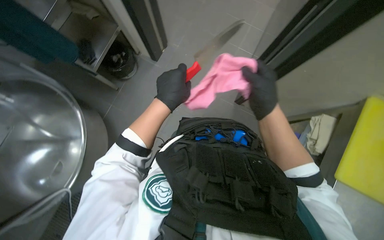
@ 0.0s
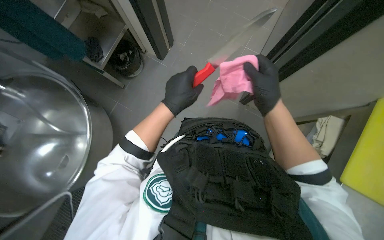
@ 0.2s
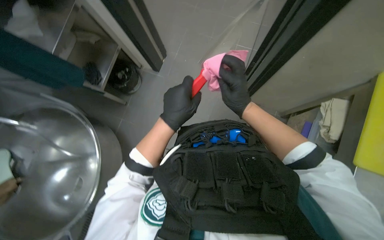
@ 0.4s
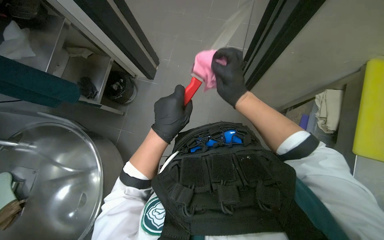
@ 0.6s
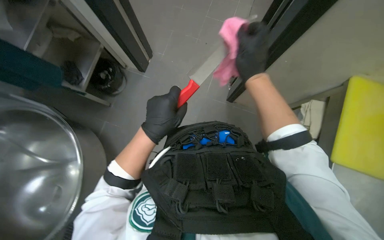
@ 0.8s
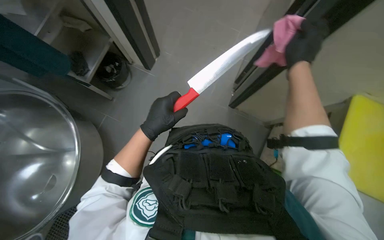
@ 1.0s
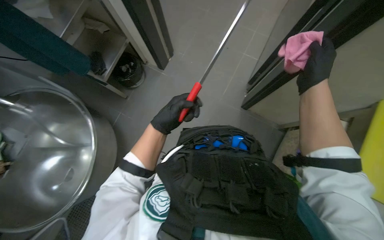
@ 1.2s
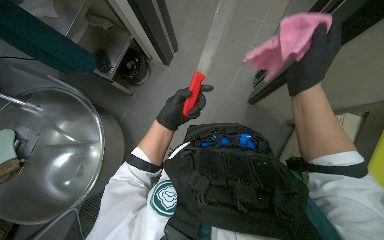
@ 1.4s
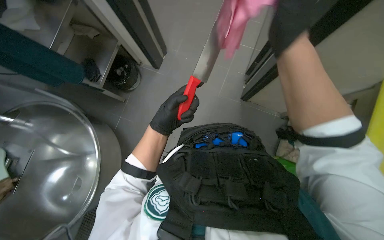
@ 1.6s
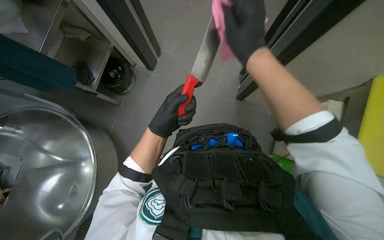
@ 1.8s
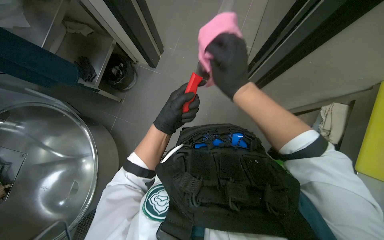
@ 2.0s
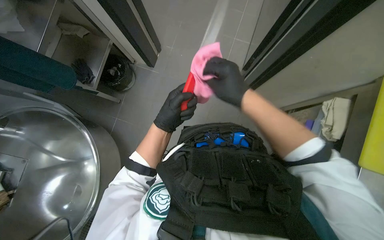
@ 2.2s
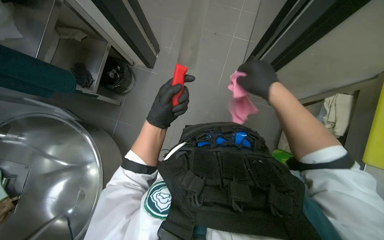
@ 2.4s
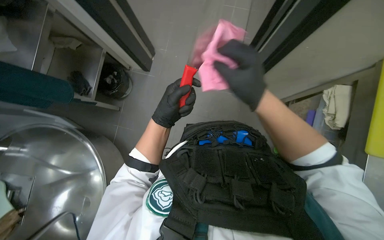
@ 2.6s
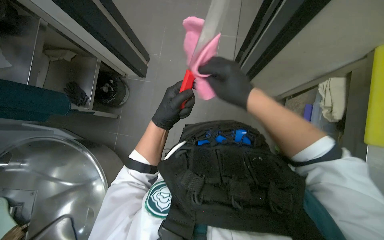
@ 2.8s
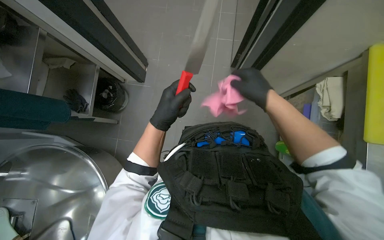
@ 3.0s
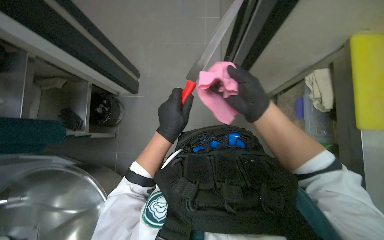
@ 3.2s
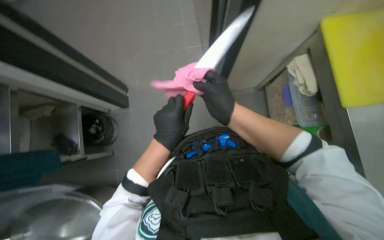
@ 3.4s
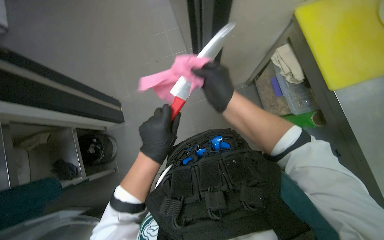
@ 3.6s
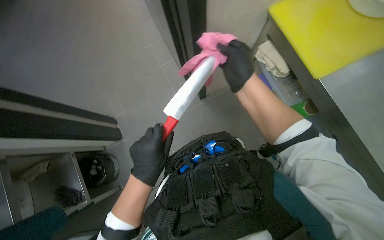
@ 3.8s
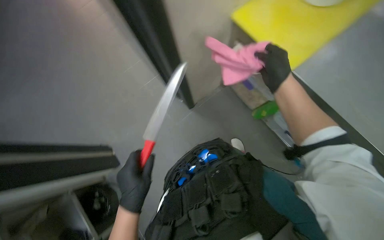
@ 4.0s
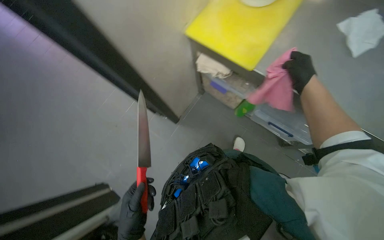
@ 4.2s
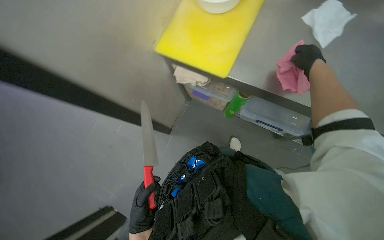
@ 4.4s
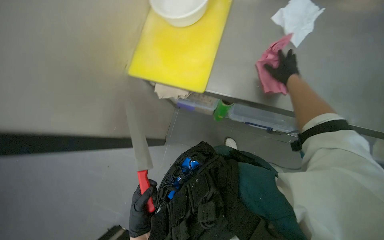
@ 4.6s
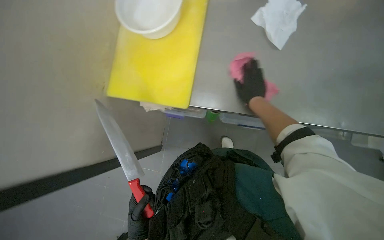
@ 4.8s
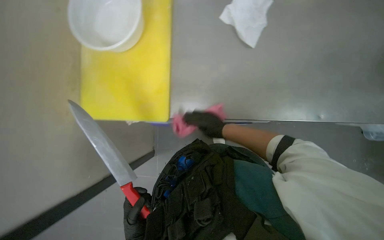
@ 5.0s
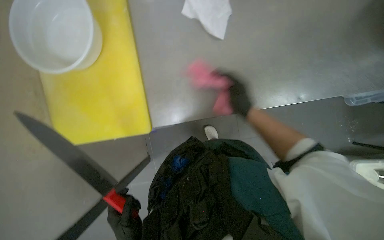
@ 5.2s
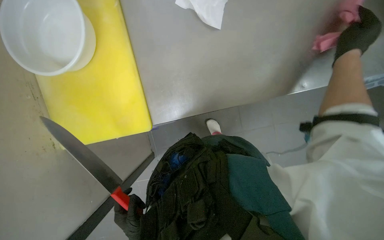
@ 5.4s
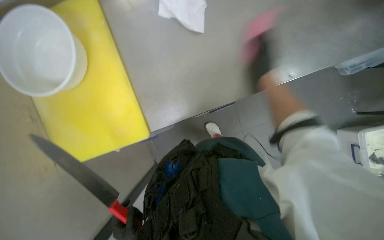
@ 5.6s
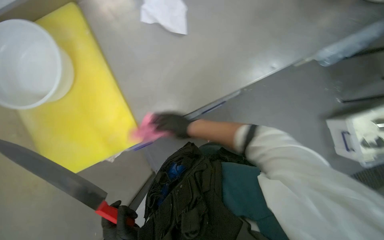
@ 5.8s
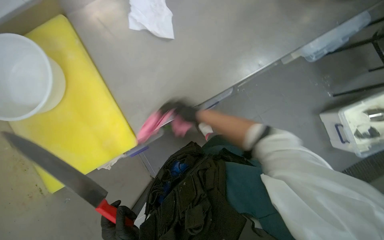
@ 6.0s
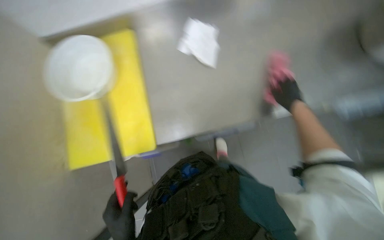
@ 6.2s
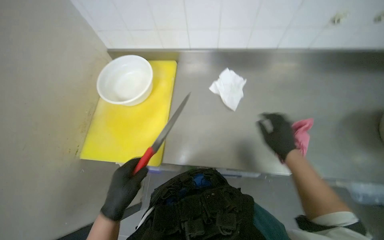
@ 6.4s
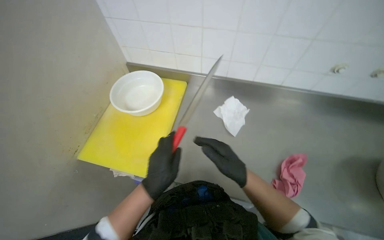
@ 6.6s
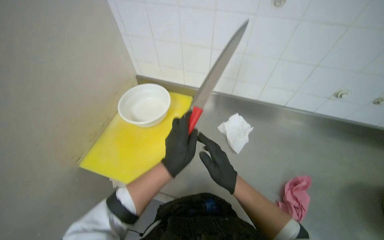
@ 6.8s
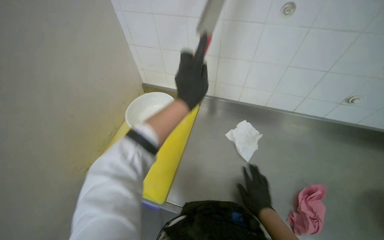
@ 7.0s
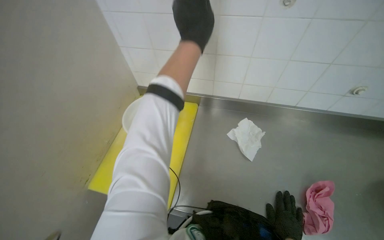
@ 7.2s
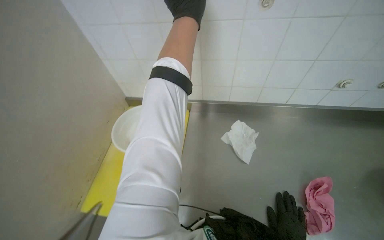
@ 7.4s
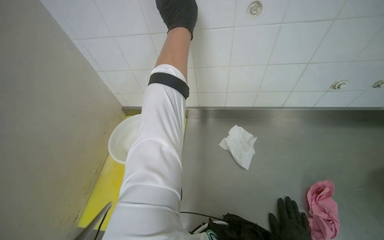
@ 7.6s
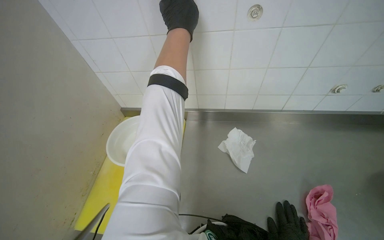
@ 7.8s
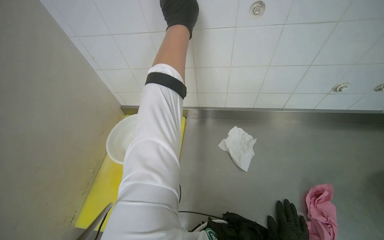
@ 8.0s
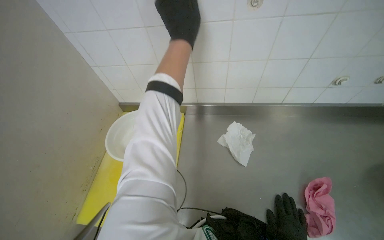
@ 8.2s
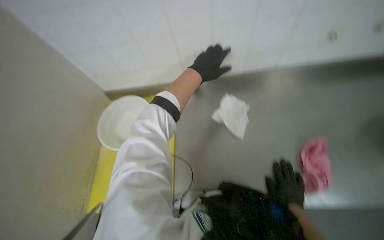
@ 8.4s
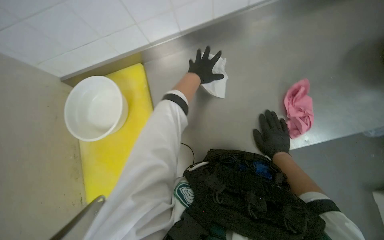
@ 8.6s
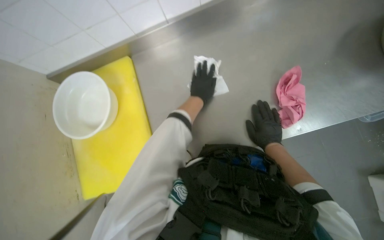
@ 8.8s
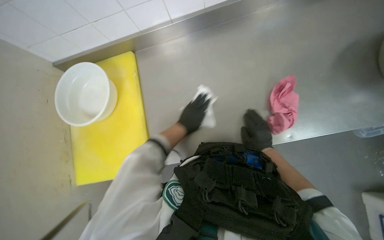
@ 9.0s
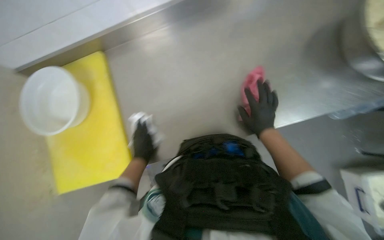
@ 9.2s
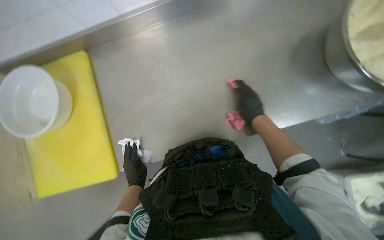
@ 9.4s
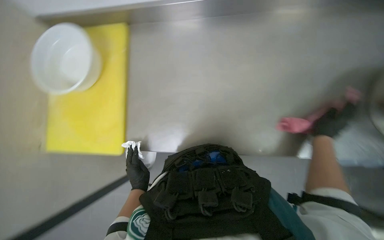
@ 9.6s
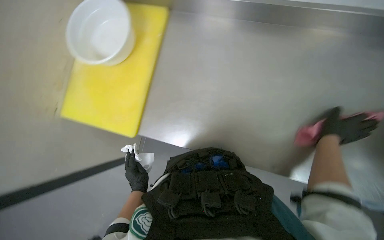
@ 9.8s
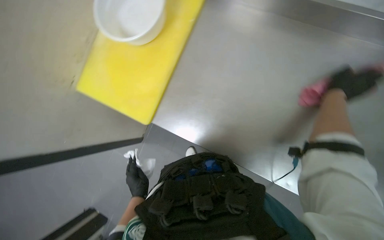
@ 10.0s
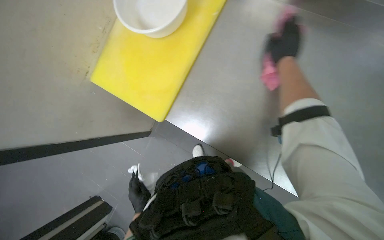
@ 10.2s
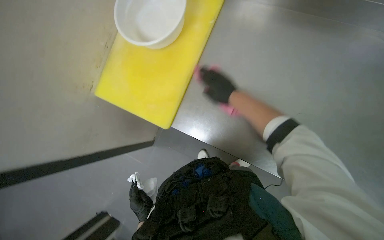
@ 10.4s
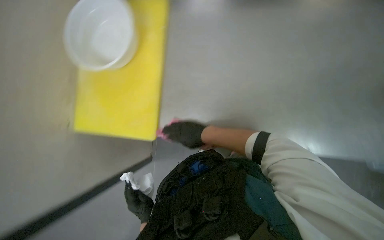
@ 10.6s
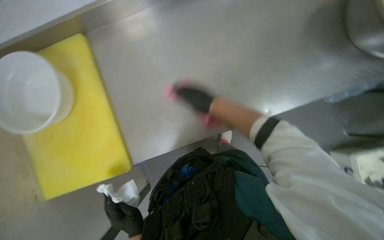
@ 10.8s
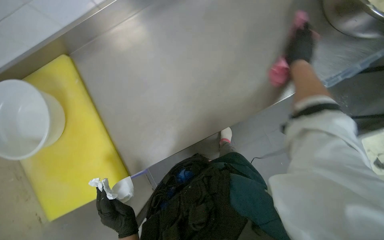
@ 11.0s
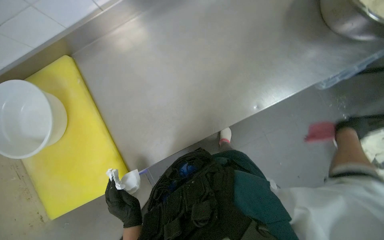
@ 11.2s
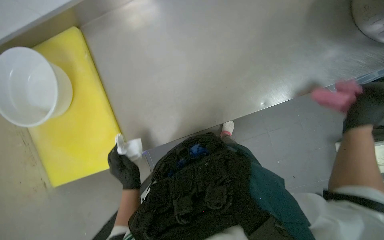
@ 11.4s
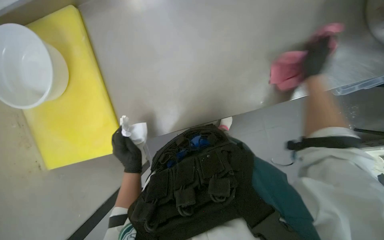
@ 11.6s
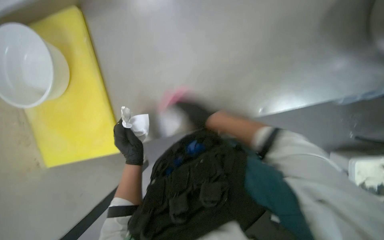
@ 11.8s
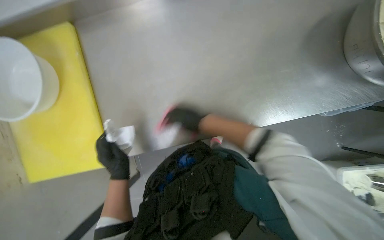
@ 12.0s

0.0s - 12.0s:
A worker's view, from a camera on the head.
Job: cleaning kitchen.
The whole recording: Wiping knife with cloth. The worker wipes a knife with a pink cloth.
0.0s - 1.6s: The right hand shifts roughly 15 cm up the picture, and goes to the right and returns, approximately 10 cm each way.
1.6s - 3.0s: The right hand swings left and right, some 15 cm each way, with 3 reversals.
3.0s - 4.4s: The wearer looks approximately 20 degrees further upward. The scene turns roughly 70 degrees counterclockwise in the picture.
4.4s - 6.0s: The scene rotates counterclockwise by about 35 degrees.
6.0s - 7.6s: The view tips upward by roughly 25 degrees.
7.6s - 9.0s: The wearer looks roughly 25 degrees further downward.
9.0s - 10.4s: The right hand goes some 20 cm up the picture and nearer to the camera. The left hand travels down the picture by some 25 cm.
10.4s - 12.0s: The left hand heads up the picture and nearer to the camera, covering roughly 25 cm.

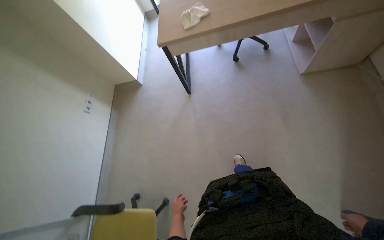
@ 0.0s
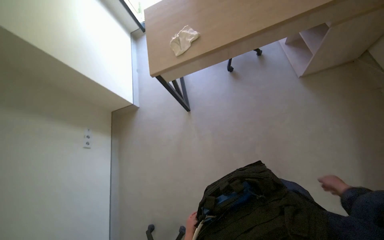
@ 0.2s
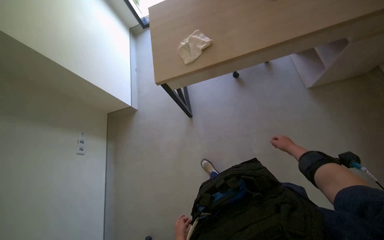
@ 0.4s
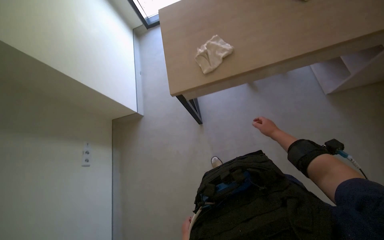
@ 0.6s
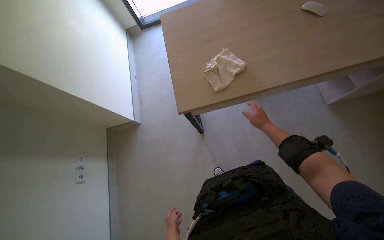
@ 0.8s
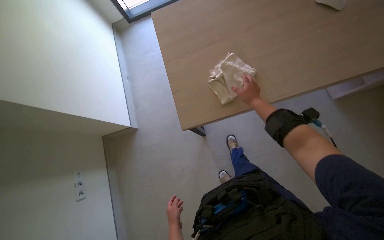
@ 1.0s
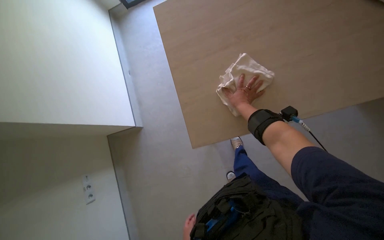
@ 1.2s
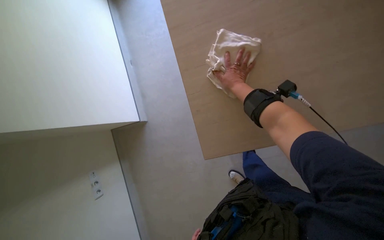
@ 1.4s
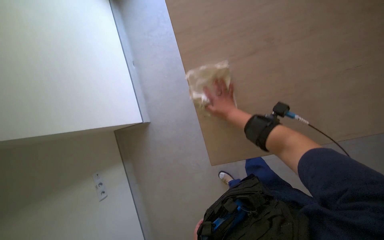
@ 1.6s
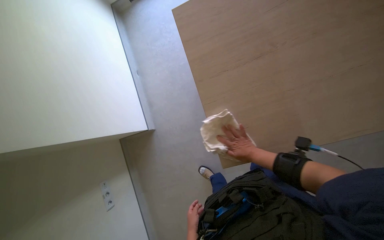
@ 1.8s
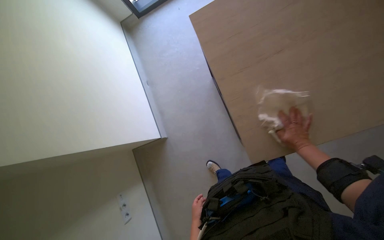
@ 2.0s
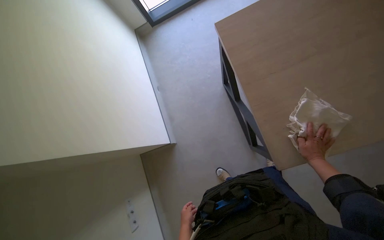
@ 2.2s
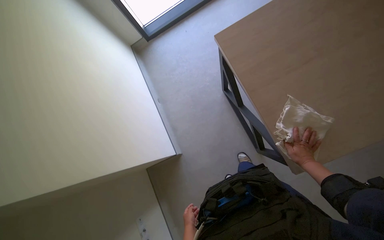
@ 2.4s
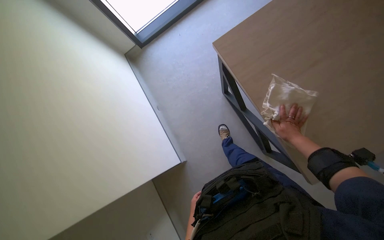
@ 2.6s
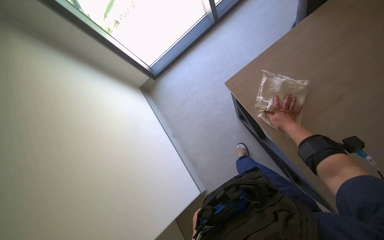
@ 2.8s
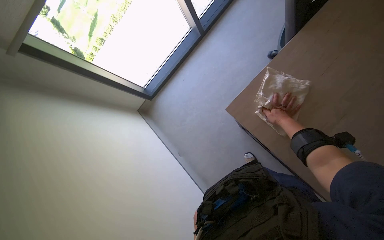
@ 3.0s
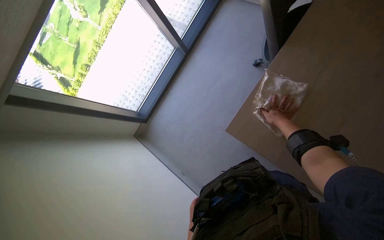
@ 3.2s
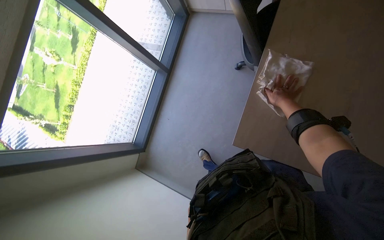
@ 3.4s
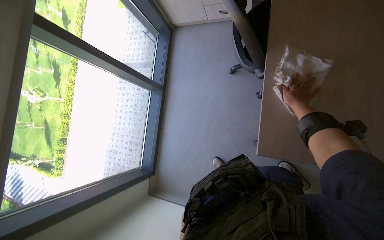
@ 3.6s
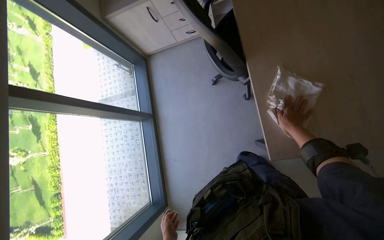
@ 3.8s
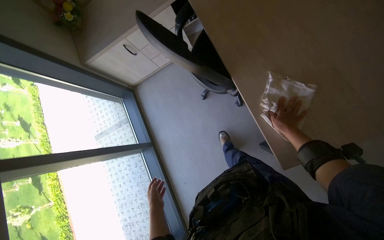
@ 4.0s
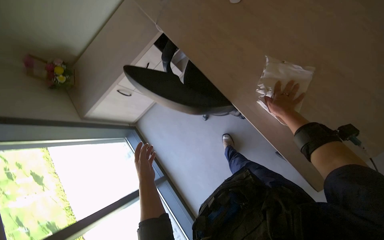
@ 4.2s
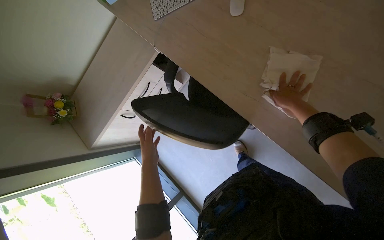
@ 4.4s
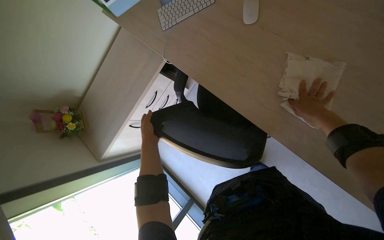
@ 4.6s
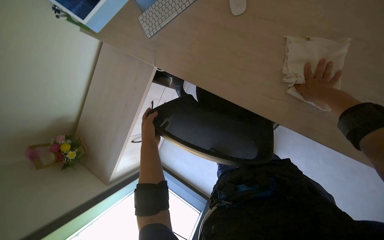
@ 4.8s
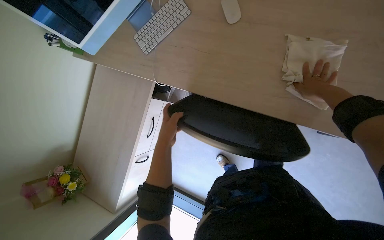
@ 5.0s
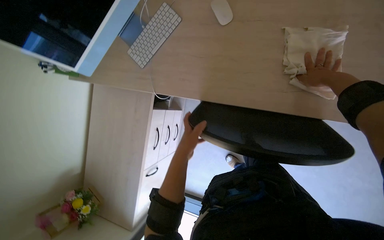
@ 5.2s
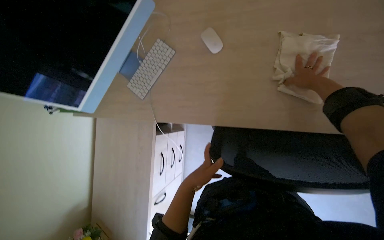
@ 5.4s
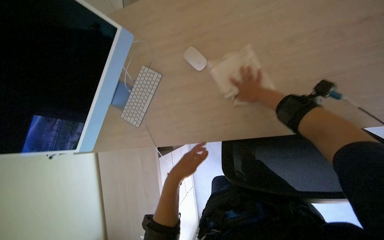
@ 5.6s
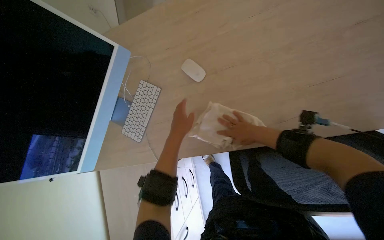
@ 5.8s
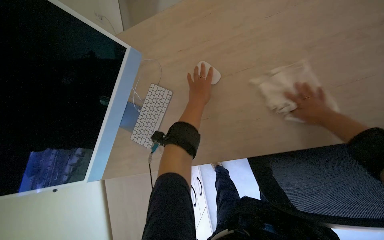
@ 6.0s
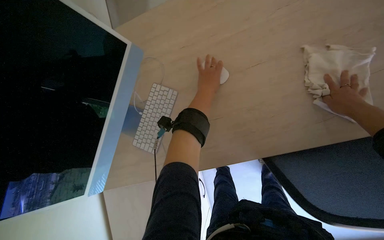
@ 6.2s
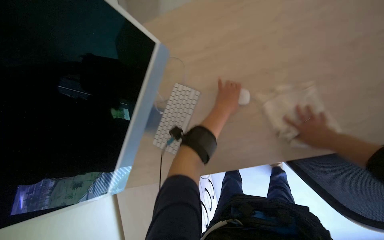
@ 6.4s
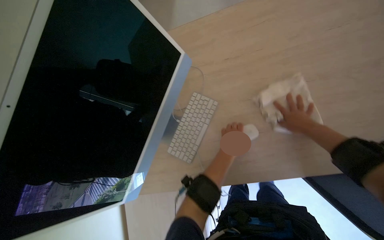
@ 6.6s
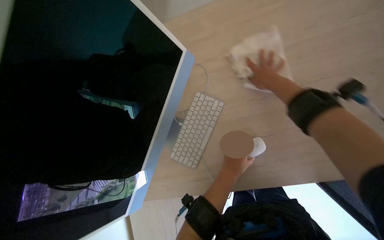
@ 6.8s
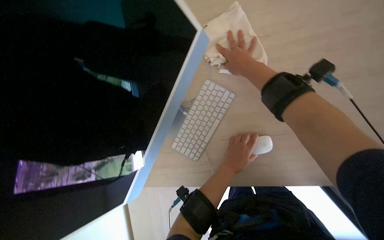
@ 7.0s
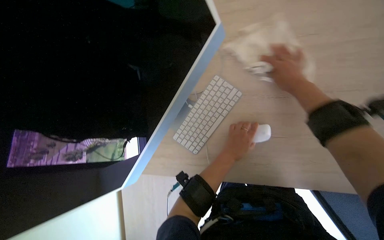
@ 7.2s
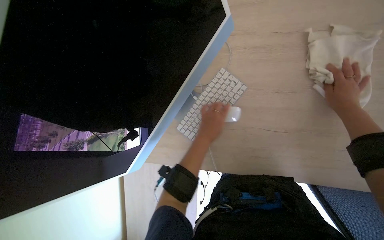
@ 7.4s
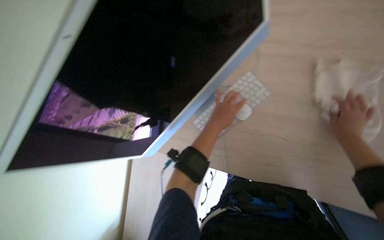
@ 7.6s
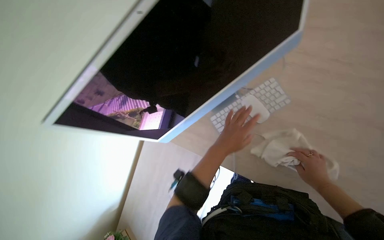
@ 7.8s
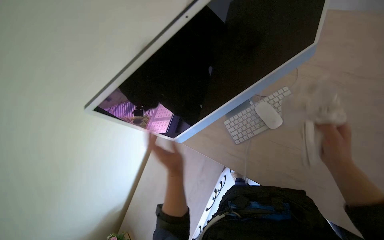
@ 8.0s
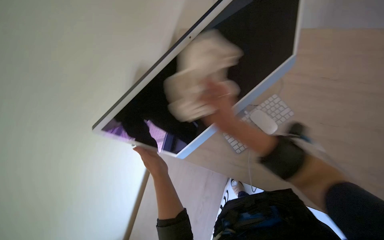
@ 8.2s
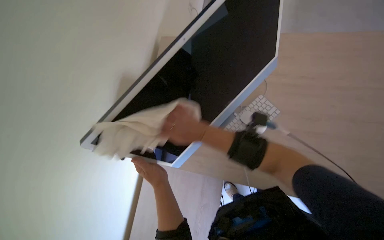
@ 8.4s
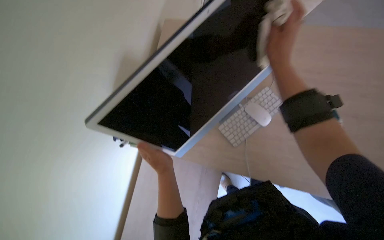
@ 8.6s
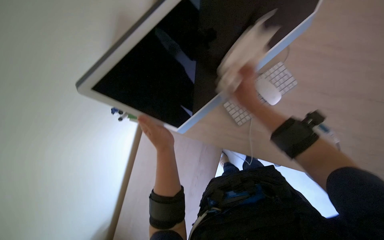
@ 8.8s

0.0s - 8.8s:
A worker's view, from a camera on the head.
Job: wiping surfaces.
The whole recording: Wiping office desk. The worker wipes an office desk, moving items like a monitor, flower arrangement, and calendar.
0.0s - 1.4s: The head travels about 1 m. The wearer looks roughly 15 degrees further downward.
1.4s - 3.0s: The right hand goes some 10 cm farther from the camera.
3.0s - 4.4s: The head travels roughly 40 cm. The camera pitches upward, by roughly 25 degrees. The scene turns some 85 degrees counterclockwise in the picture.
4.4s - 5.8s: The wearer looks about 15 degrees further upward. The scene turns approximately 50 degrees counterclockwise in the picture.
5.8s - 7.4s: The left hand moves up and down the picture over some 25 cm, changing direction 2 times. Meanwhile the right hand goes left and right, roughly 30 cm each way, reversing 2 times.
7.4s - 8.8s: The left hand heads to the left, covering approximately 20 cm.
